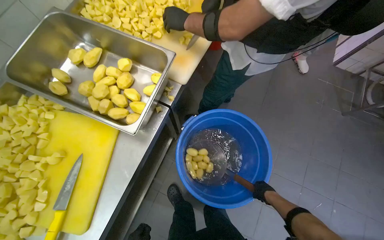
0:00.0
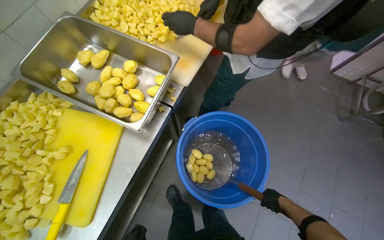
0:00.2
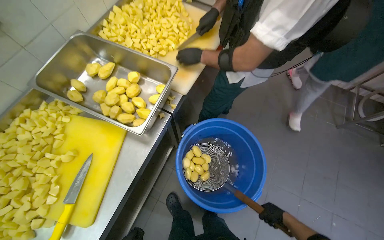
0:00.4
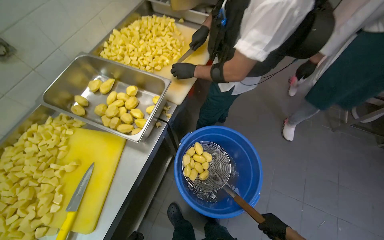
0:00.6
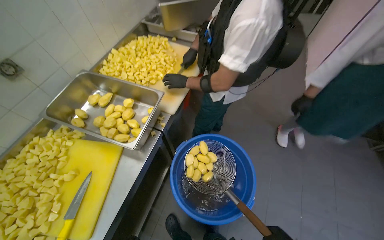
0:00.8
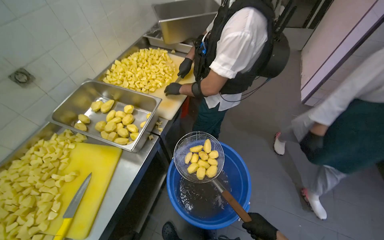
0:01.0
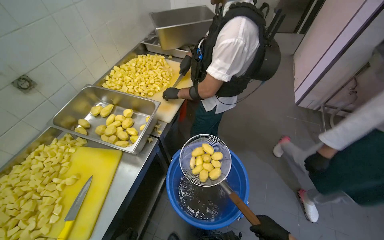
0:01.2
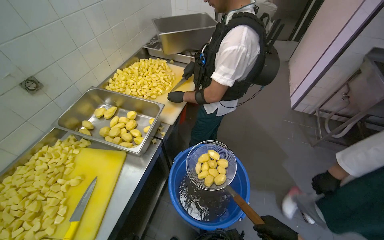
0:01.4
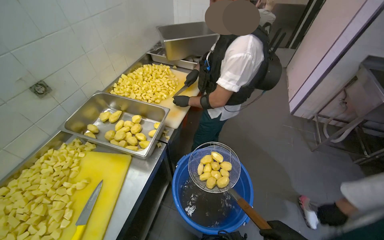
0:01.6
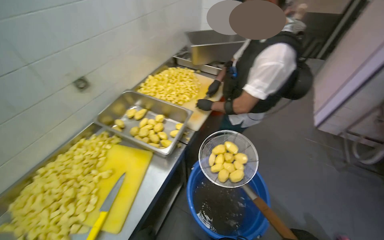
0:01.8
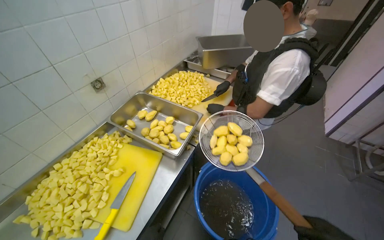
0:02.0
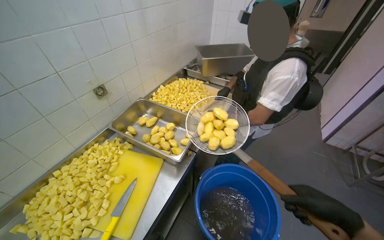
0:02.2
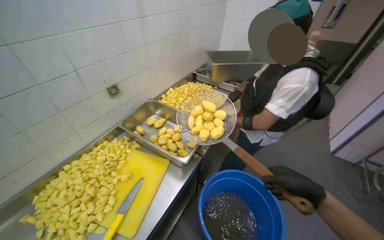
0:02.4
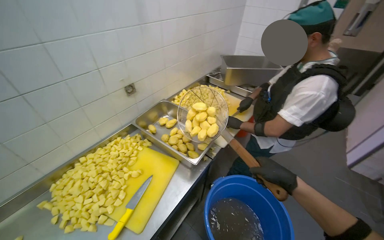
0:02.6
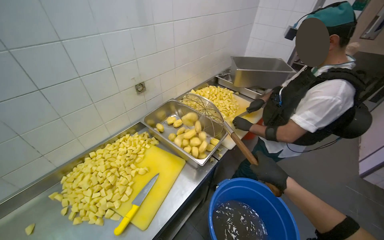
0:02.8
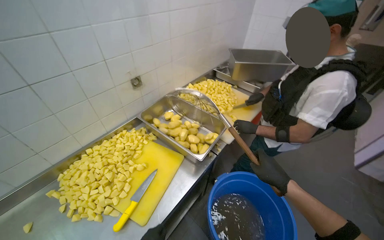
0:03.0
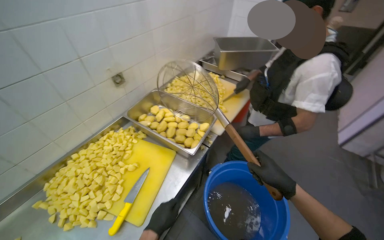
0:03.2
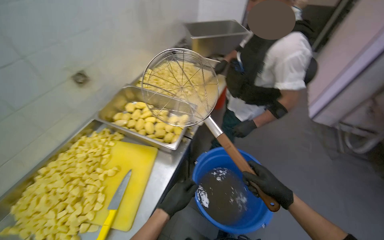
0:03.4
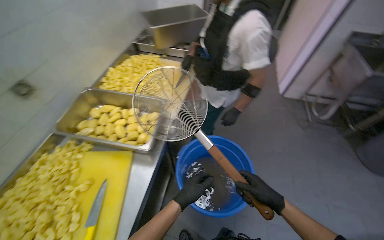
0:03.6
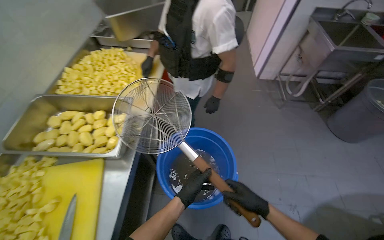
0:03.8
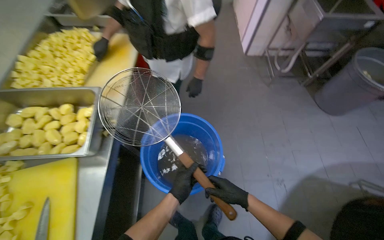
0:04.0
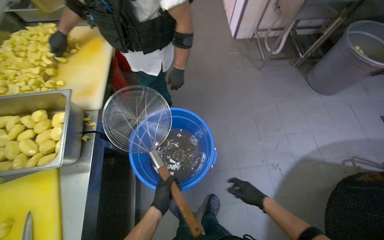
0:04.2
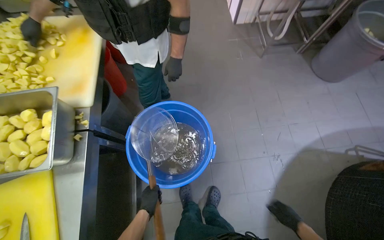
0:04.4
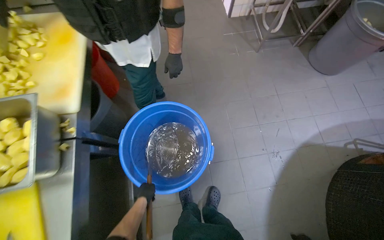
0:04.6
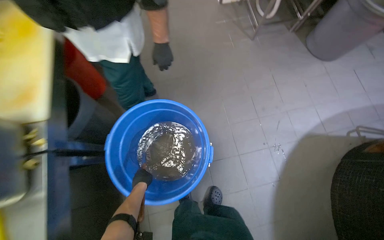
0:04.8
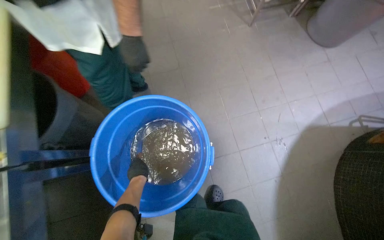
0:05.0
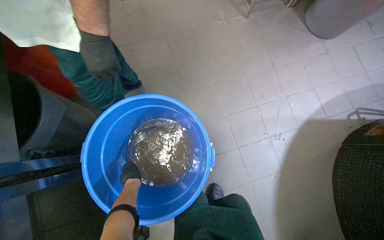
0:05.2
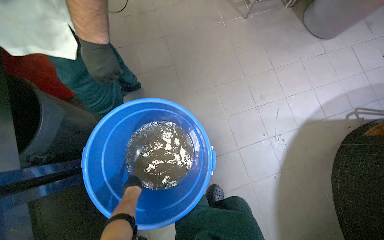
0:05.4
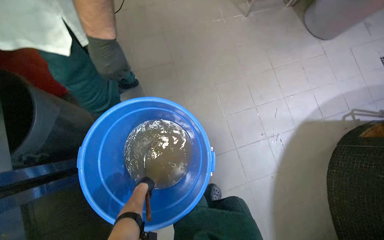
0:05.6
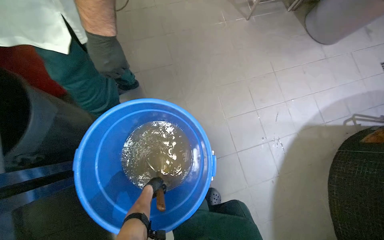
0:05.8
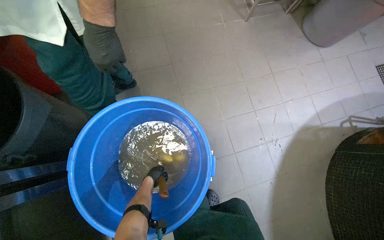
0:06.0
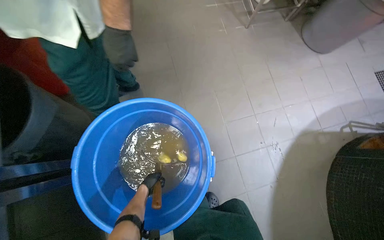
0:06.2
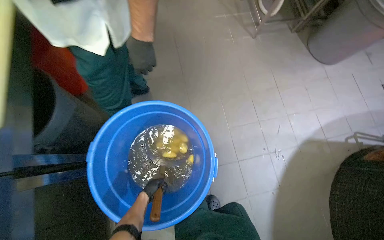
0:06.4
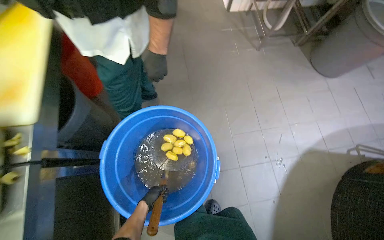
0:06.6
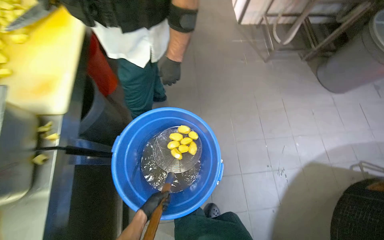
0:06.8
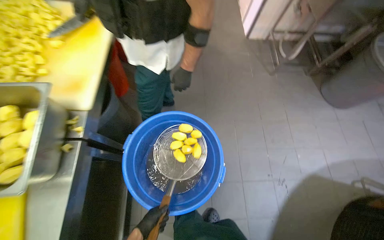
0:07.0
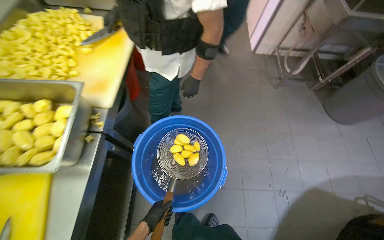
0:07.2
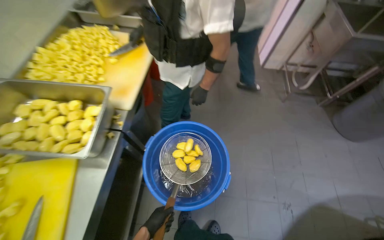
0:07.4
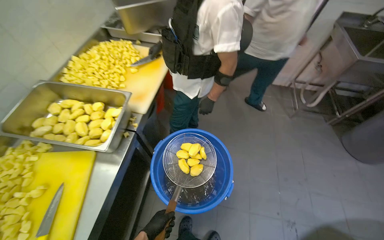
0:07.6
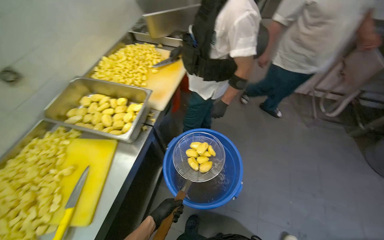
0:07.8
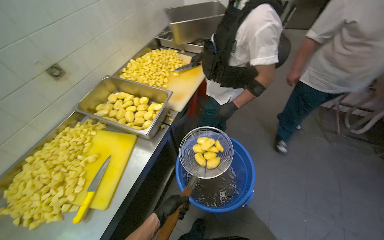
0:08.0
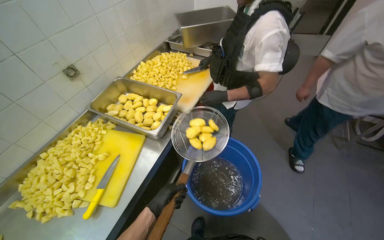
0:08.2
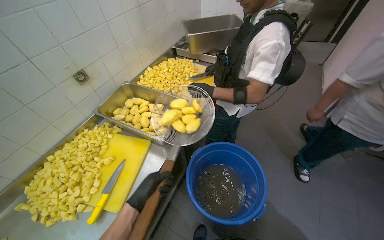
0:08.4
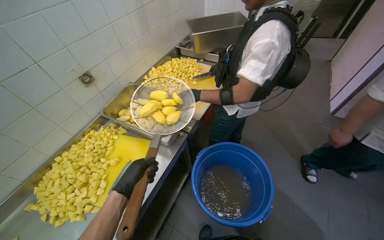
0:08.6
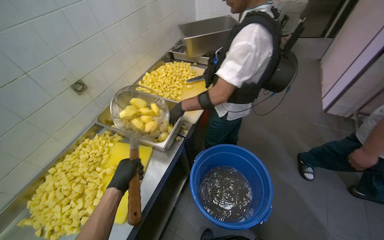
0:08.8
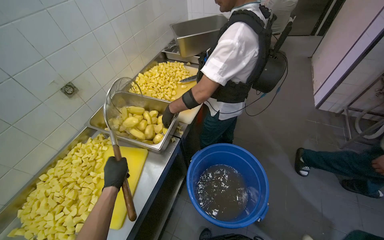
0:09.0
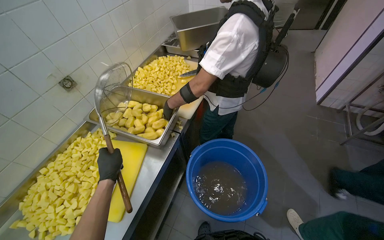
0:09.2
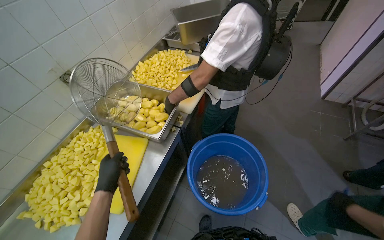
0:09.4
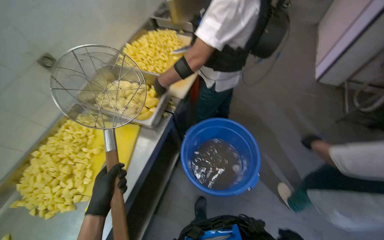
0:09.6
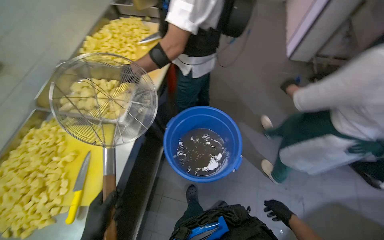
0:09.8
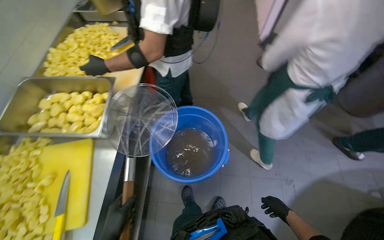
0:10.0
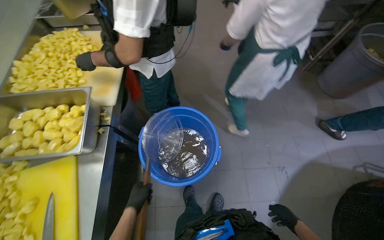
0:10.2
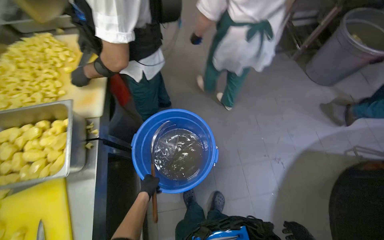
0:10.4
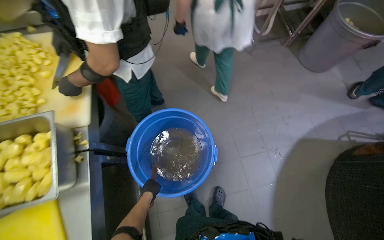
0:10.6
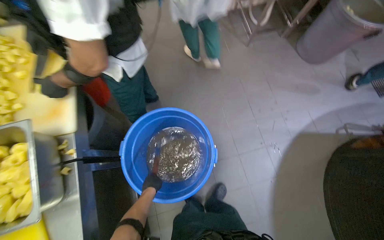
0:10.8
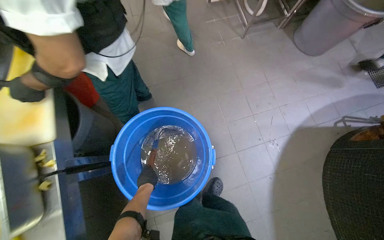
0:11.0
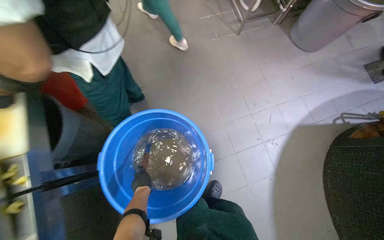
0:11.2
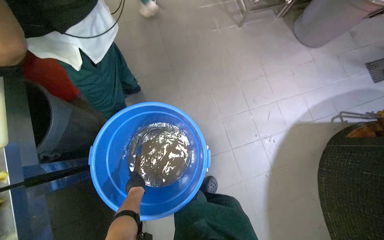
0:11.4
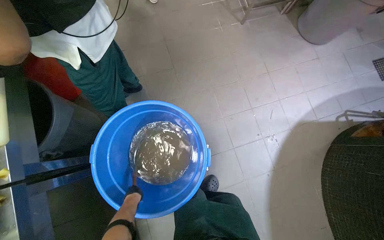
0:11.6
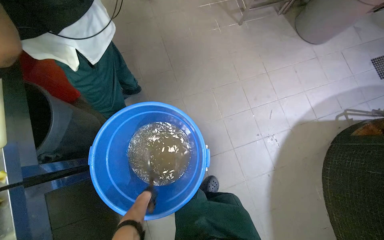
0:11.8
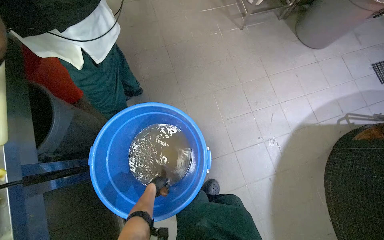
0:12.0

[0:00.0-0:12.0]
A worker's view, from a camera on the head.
Job: preparing food.
The whole recording: Transferring peeled potatoes to tray. The worker uses a strainer to transfer peeled potatoes from a bucket to a metal tray.
0:00.0 to 0:01.6: The view tilts some 25 degrees upward.
0:01.6 to 0:03.0: The head rotates roughly 20 degrees to the left.
0:03.0 to 0:04.4: The wearer moves some 40 cm. The head turns to the right by some 45 degrees. The wearer looks approximately 30 degrees further downward.
0:04.4 to 0:06.0: The left hand swings nearer and farther, approximately 15 cm each way, with 2 reversals.
0:06.0 to 0:07.6: The wearer moves some 50 cm. The head rotates about 30 degrees to the left. The wearer looks roughly 25 degrees further upward.
0:07.6 to 0:09.0: The left hand is displaced up the picture, to the left and nearer to the camera by about 35 cm.
0:09.0 to 0:10.4: The head rotates approximately 35 degrees to the right. The camera pitches downward, by about 15 degrees.

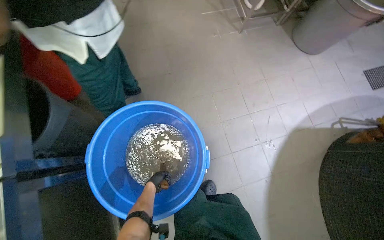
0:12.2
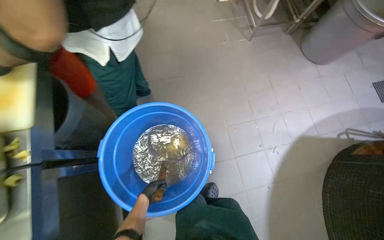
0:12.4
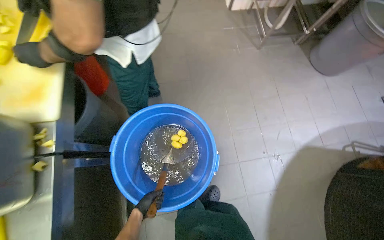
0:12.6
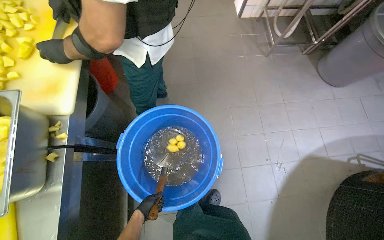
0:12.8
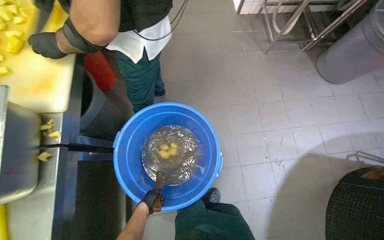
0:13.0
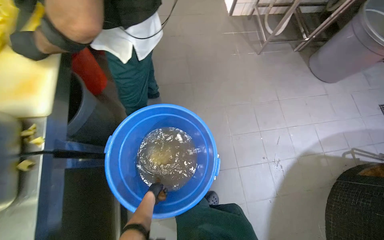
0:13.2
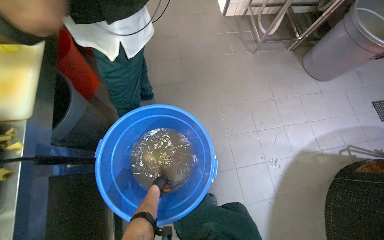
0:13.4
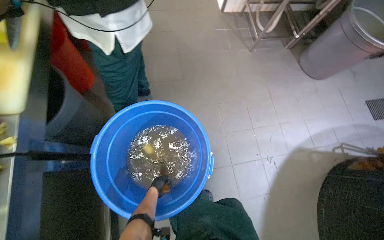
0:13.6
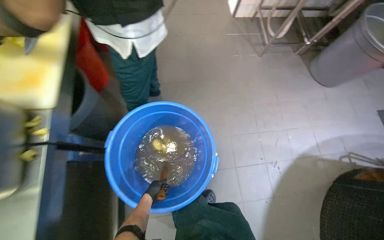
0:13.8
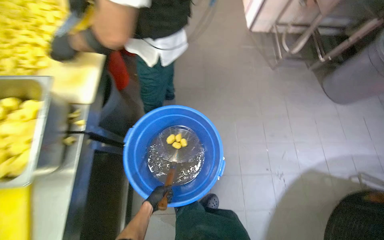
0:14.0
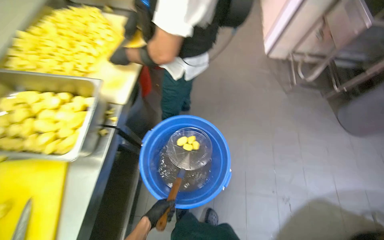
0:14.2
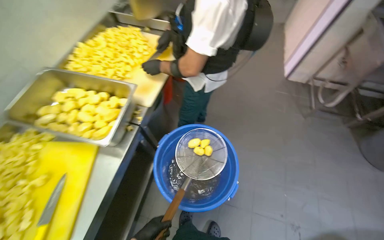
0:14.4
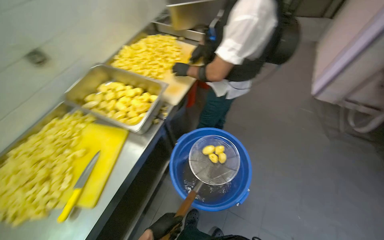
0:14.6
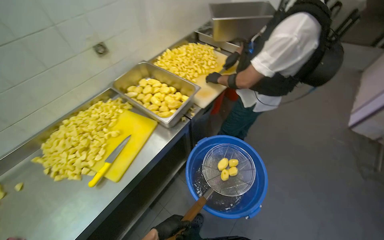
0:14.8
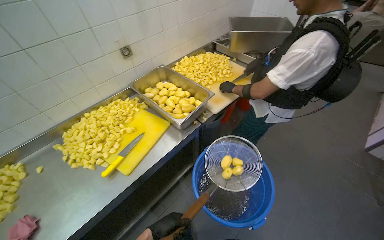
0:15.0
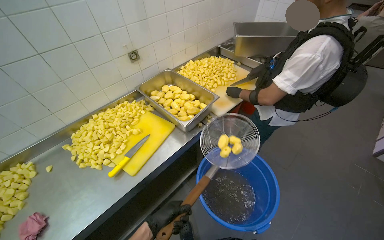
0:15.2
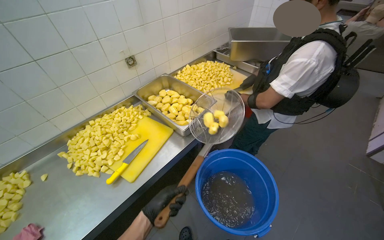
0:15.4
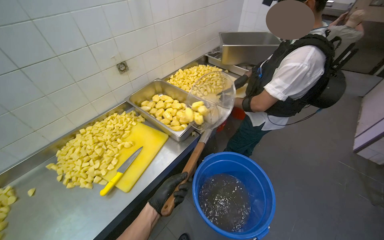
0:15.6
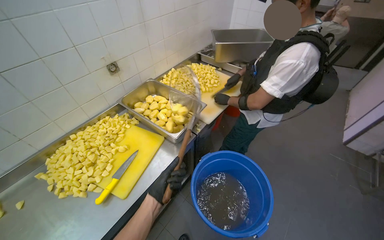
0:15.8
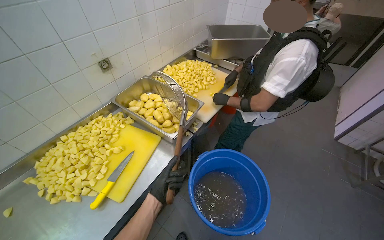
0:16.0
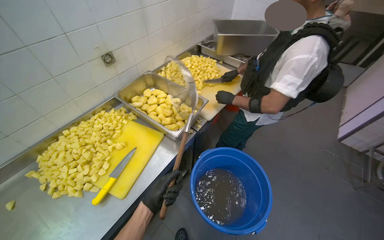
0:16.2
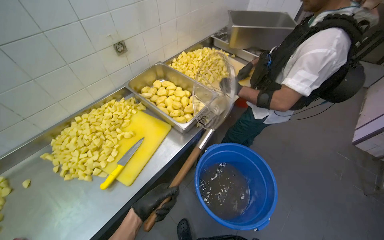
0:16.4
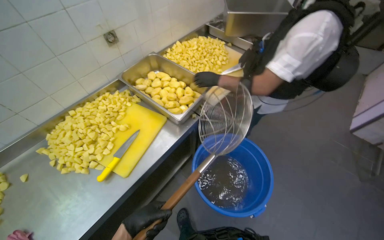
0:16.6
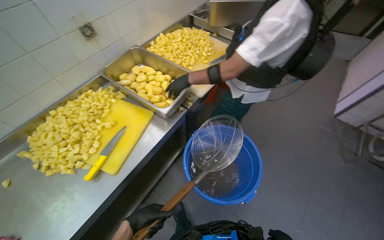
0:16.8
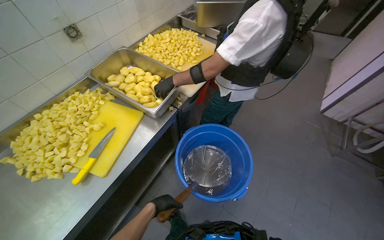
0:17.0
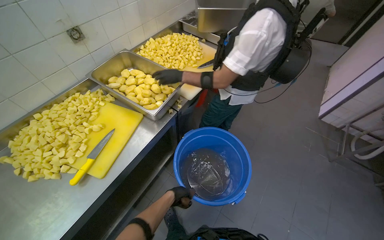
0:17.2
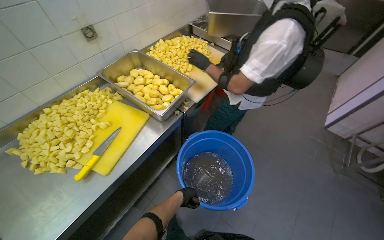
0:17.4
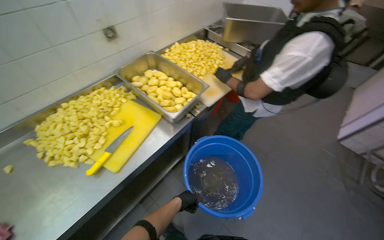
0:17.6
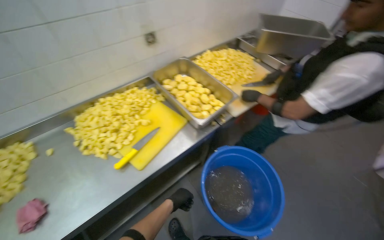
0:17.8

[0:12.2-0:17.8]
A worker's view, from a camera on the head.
Job: preparing food.
The whole recording: Transferring peeled potatoes to tray. The worker uses a strainer to transfer peeled potatoes from a bucket to a metal tray.
0:13.6 to 0:15.0: The camera travels some 50 cm. The wearer's head swings some 55 degrees to the left. The view tips upward by roughly 25 degrees.
0:15.0 to 0:16.4: The left hand is displaced up the picture by approximately 15 cm.
0:16.4 to 0:17.8: The left hand moves farther from the camera, roughly 15 cm.
